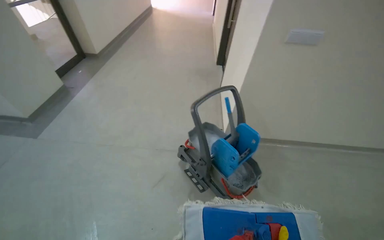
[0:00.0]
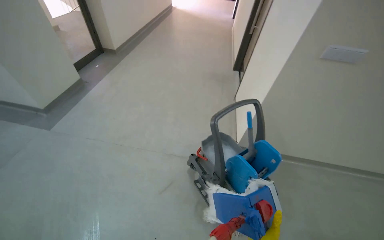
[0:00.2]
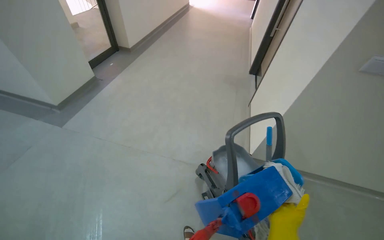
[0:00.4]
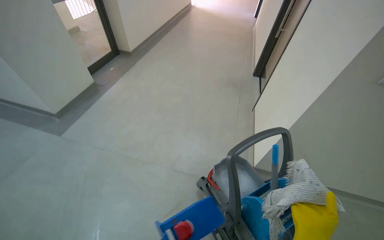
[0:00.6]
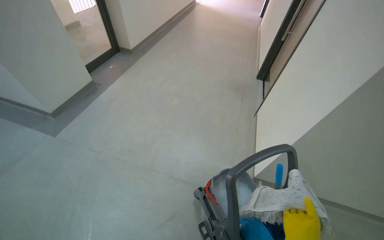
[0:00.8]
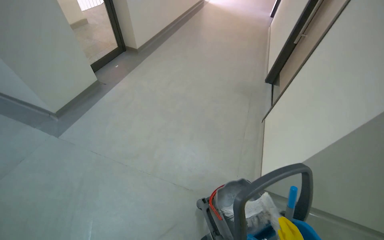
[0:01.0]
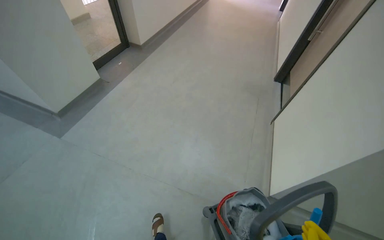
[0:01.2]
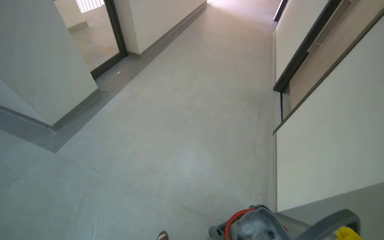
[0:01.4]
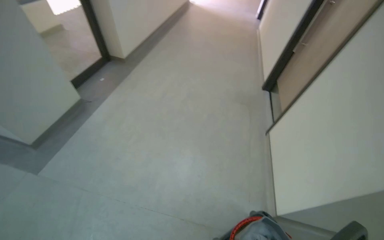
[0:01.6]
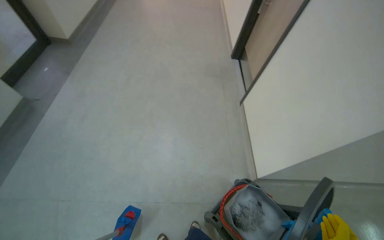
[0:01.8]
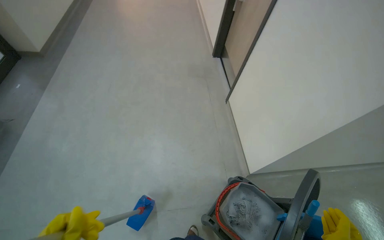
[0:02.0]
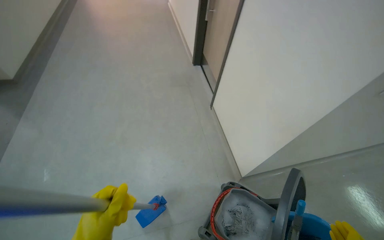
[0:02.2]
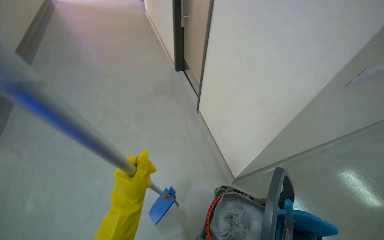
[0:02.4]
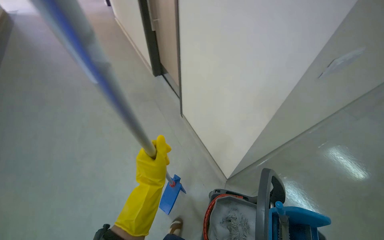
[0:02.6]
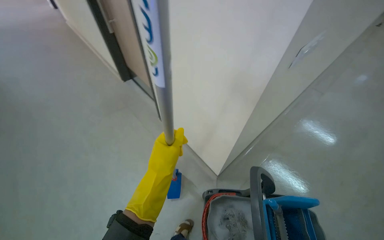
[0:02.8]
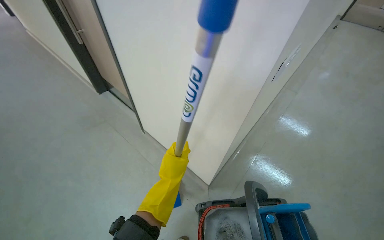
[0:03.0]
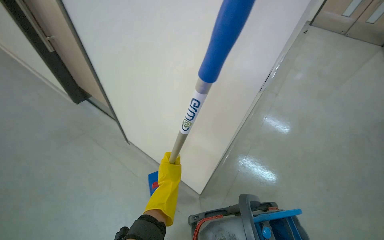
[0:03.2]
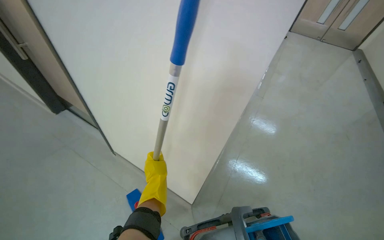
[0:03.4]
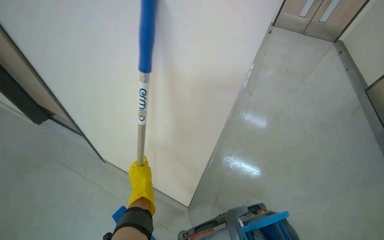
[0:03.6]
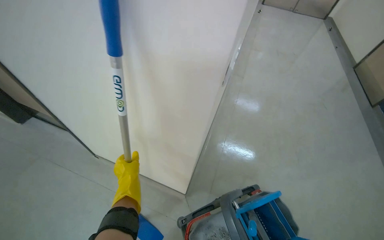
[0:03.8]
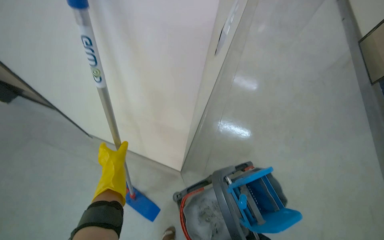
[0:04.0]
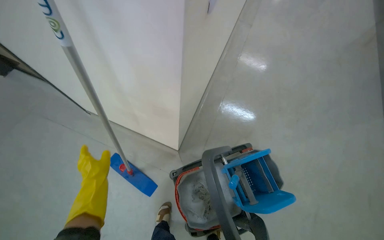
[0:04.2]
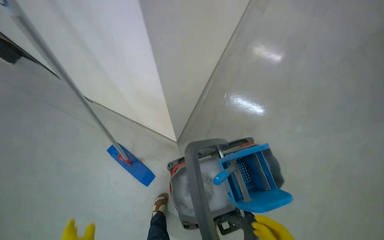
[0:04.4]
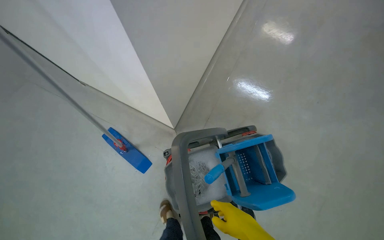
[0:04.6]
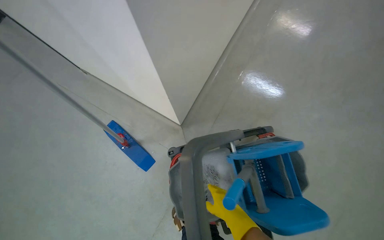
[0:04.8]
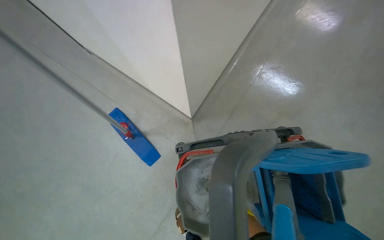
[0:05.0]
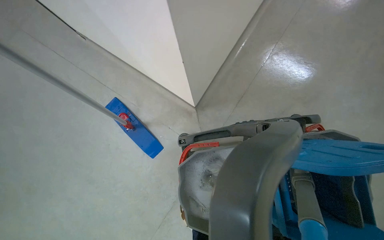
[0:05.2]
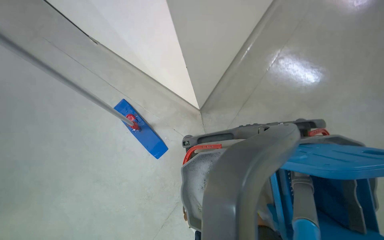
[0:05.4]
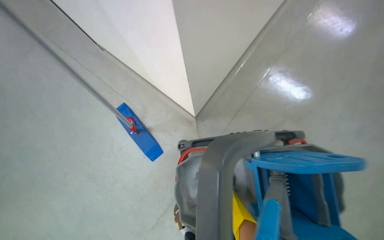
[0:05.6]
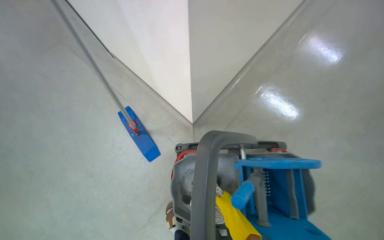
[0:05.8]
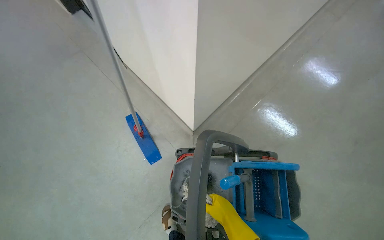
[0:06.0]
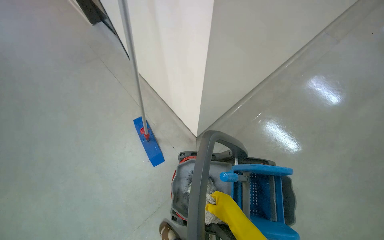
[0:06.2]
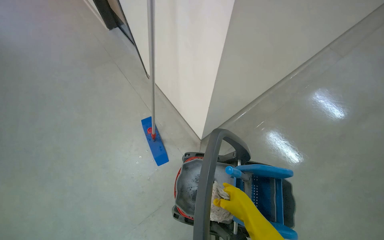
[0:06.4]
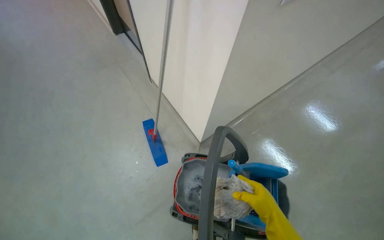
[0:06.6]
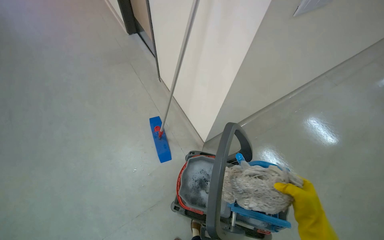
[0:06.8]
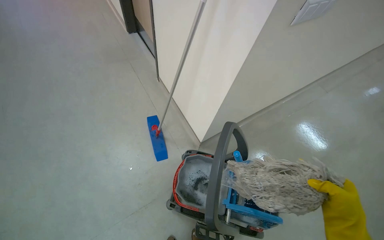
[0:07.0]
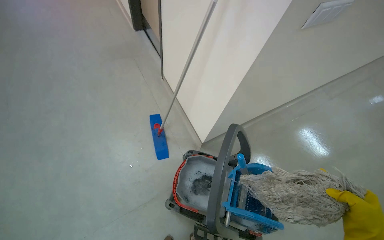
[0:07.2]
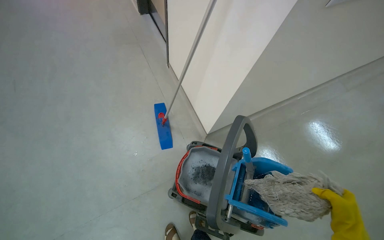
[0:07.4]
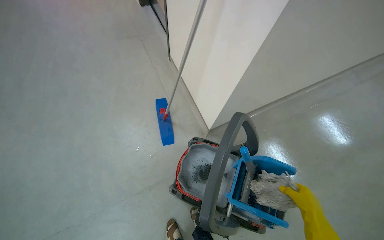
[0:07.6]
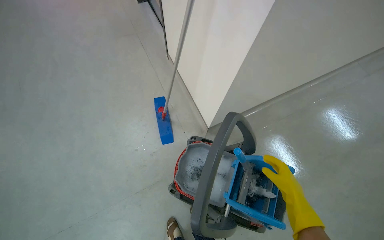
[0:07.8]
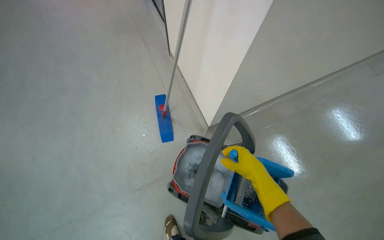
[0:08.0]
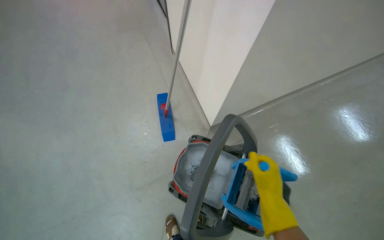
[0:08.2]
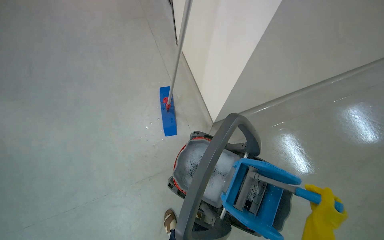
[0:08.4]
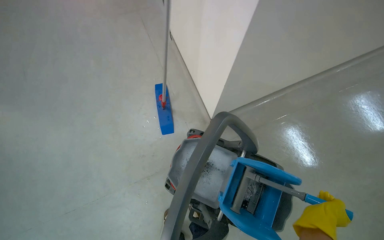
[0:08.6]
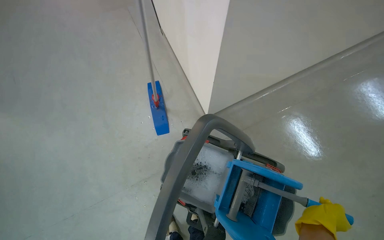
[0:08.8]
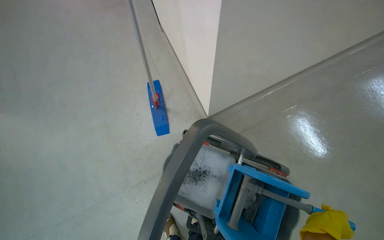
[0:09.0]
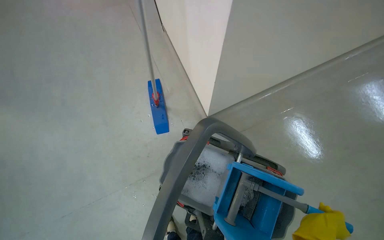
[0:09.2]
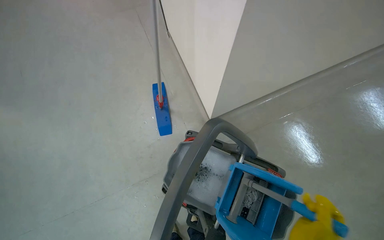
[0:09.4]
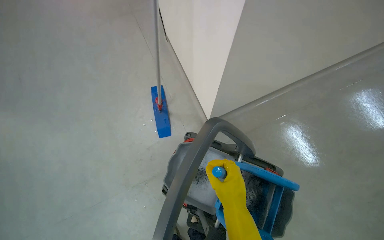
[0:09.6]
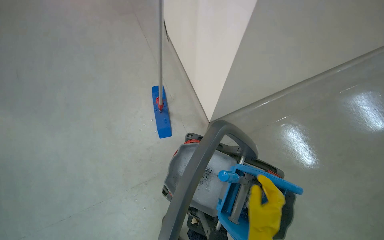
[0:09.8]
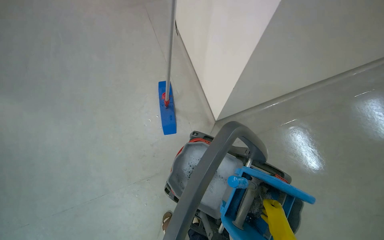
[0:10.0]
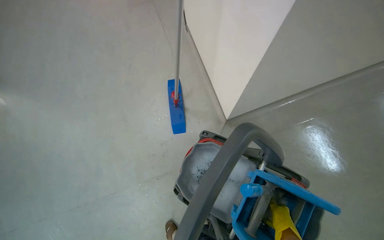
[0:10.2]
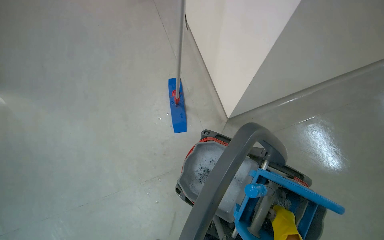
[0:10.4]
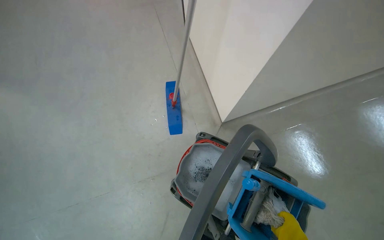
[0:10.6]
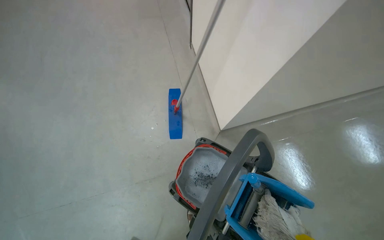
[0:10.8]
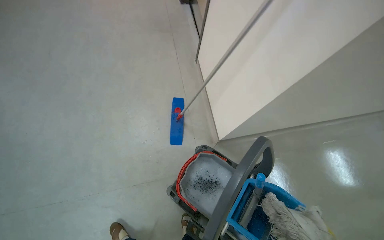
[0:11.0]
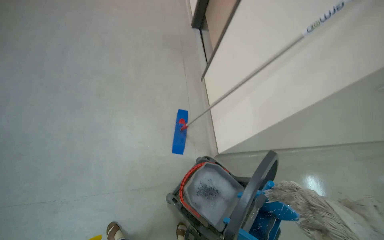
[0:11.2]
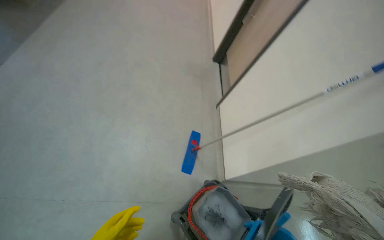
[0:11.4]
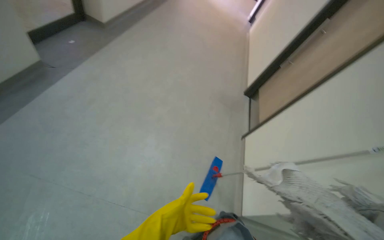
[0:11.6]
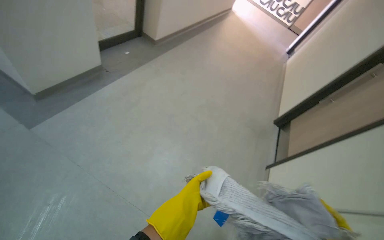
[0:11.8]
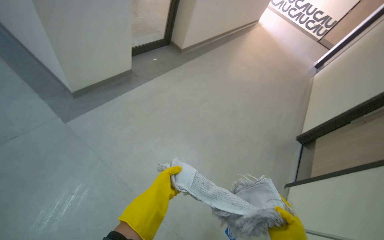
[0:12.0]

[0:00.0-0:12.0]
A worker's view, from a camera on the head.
Job: preparing cleaning supplies.
The whole recording: Preparing mop for cleaning. The worker wrings the mop and changes its head.
0:00.0 to 0:01.6: The camera is carried approximately 80 cm.
0:01.6 to 0:03.0: The head travels about 50 cm. The head turns to the right by about 65 degrees.
0:03.0 to 0:04.4: The view tips downward by roughly 20 degrees.
0:06.0 to 0:07.6: The right hand moves to the right, roughly 20 cm.
0:10.4 to 0:12.0: The head travels about 1 m. The wearer looks some 40 degrees further upward. Everything in view rotates roughly 55 degrees clockwise.

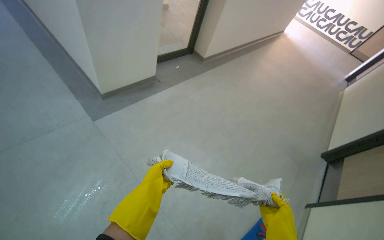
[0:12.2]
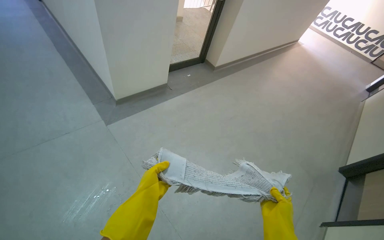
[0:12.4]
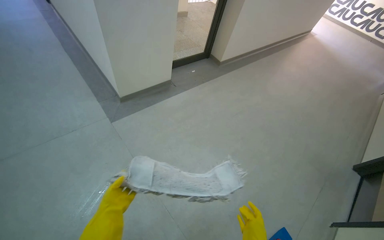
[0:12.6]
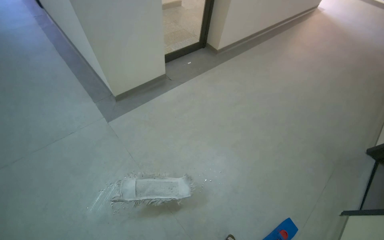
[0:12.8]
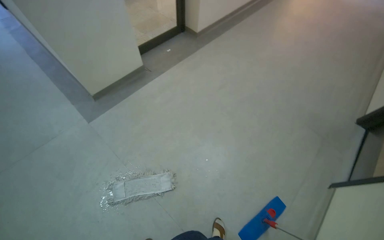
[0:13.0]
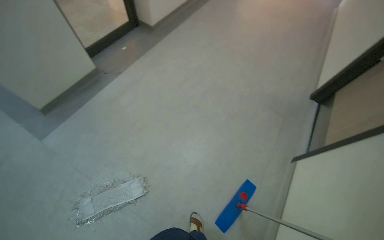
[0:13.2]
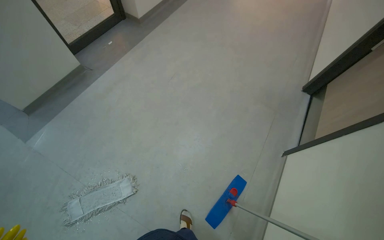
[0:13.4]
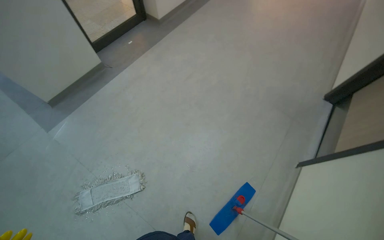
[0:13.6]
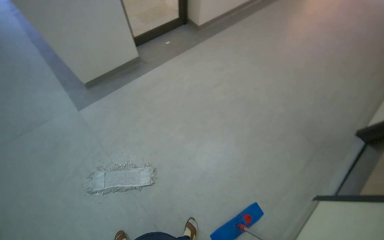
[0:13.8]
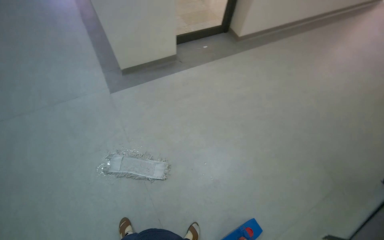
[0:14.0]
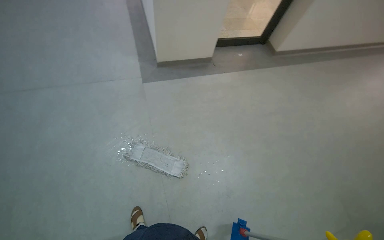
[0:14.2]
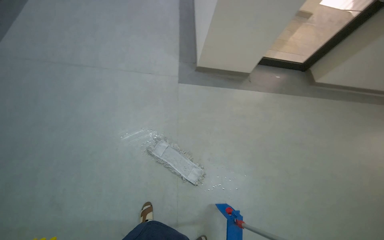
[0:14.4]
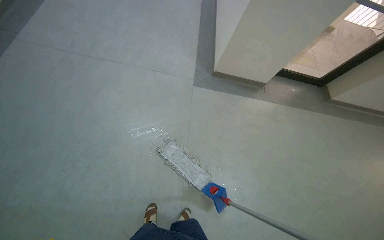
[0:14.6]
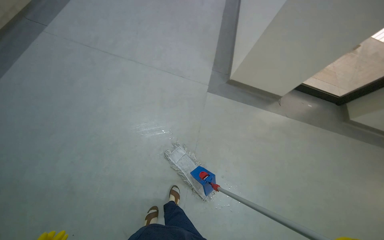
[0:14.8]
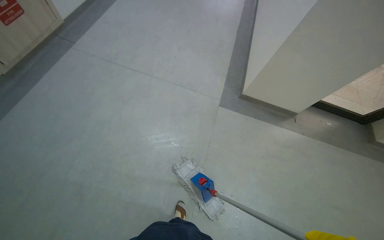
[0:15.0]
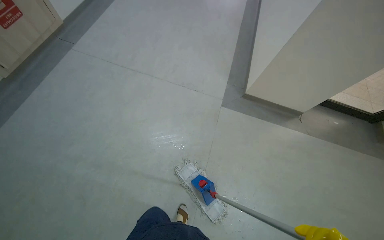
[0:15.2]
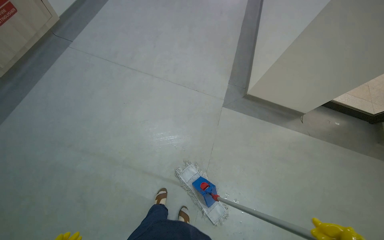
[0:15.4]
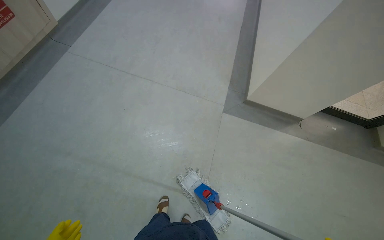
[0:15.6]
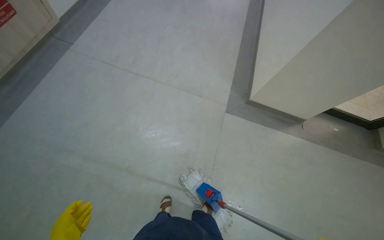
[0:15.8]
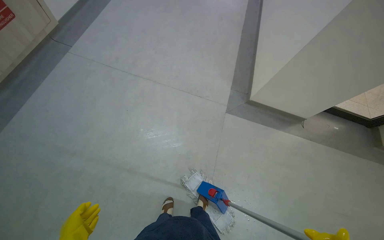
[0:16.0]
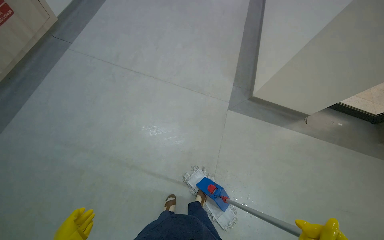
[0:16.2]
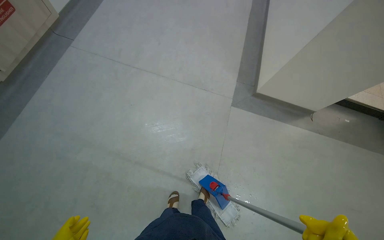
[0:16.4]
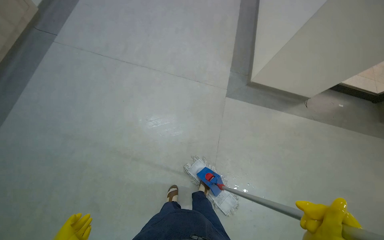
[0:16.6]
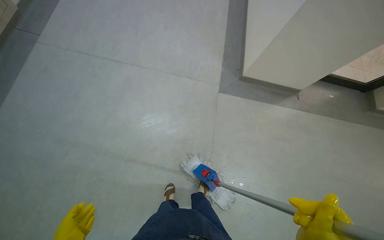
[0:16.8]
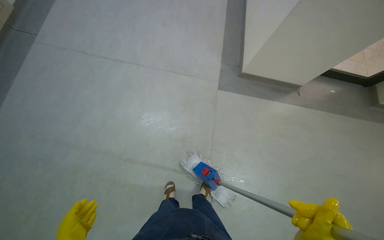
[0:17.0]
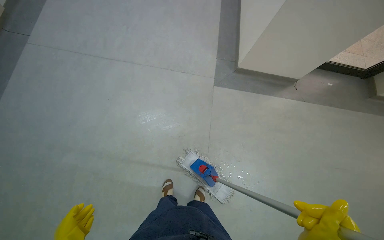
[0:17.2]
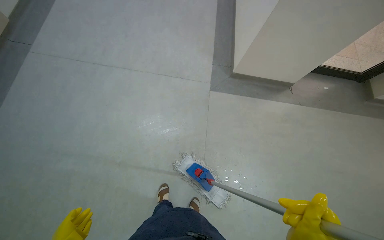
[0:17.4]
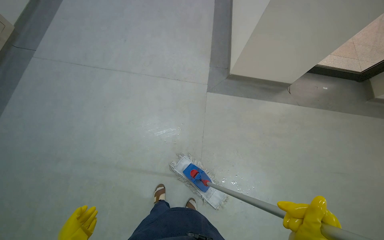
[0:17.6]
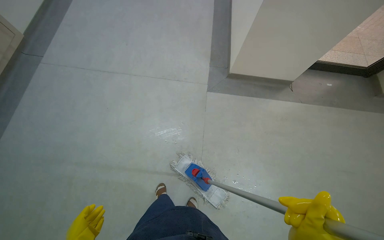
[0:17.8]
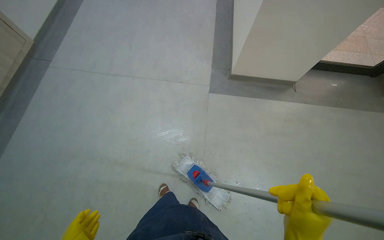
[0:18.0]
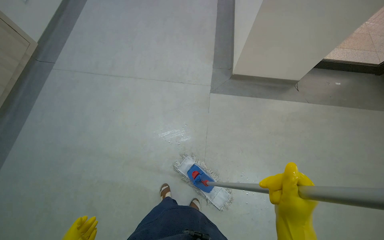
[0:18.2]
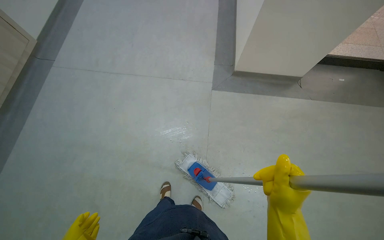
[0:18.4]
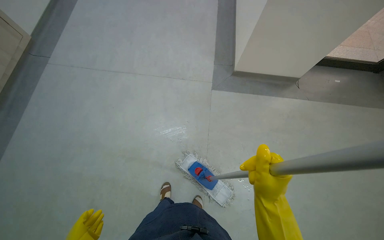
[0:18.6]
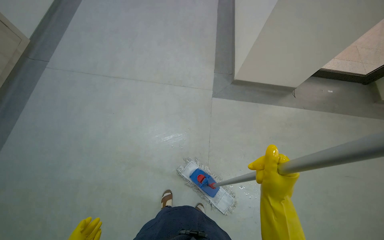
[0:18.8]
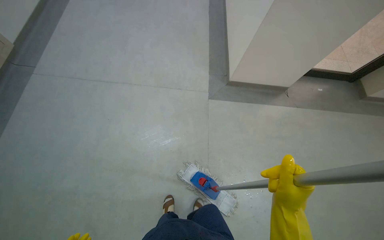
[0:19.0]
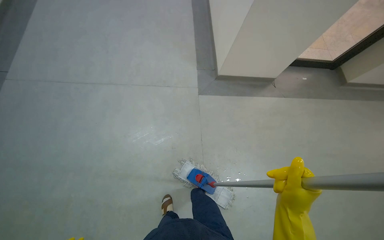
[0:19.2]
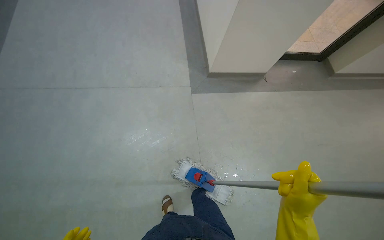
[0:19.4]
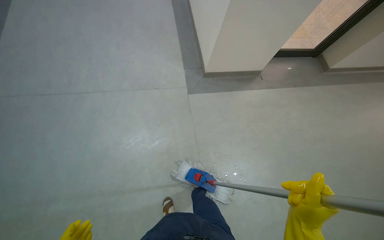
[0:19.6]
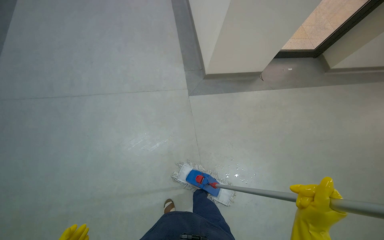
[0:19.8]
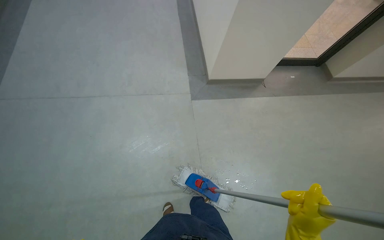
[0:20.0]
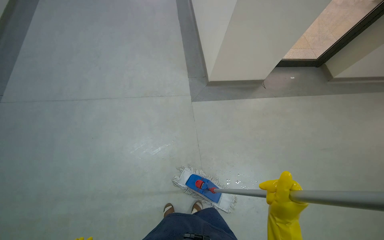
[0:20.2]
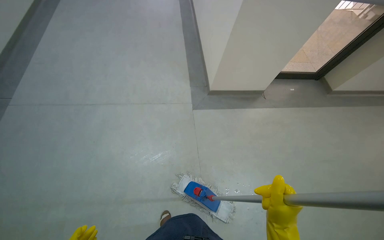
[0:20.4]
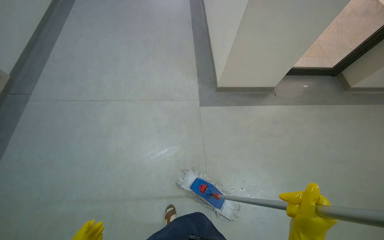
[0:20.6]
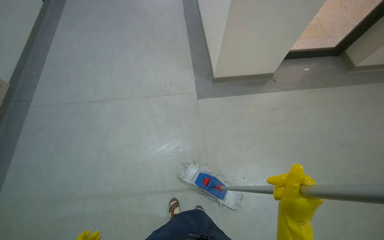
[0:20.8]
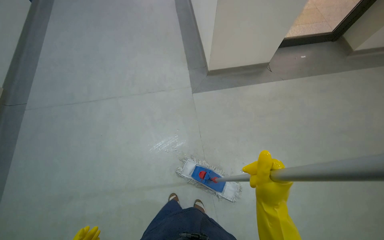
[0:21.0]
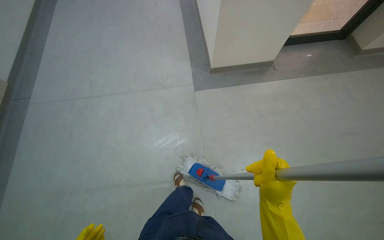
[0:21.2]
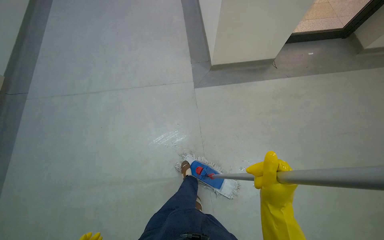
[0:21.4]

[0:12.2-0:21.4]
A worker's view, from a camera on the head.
Job: preparing cleaning supplies.
The whole recording: Preparing mop for cleaning. The worker wrings the mop and changes its head.
0:12.2 to 0:13.8: The head travels to the right, some 60 cm.
0:13.8 to 0:15.2: The head travels about 80 cm. The wearer's head swings approximately 60 degrees to the left.
0:18.4 to 0:19.8: The wearer looks roughly 20 degrees further to the right.
